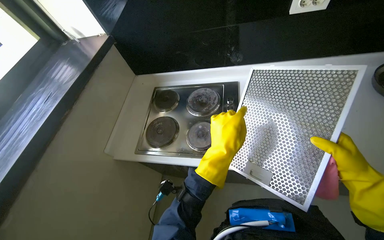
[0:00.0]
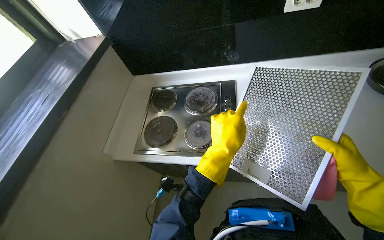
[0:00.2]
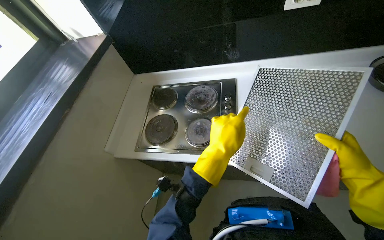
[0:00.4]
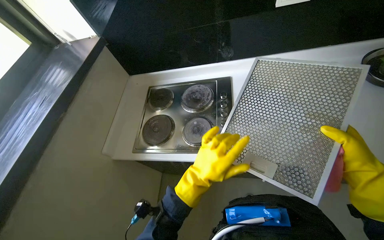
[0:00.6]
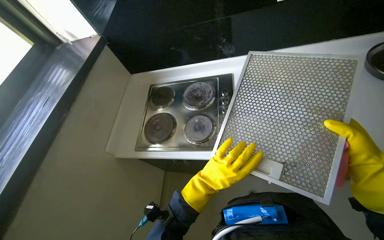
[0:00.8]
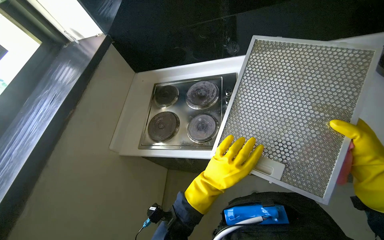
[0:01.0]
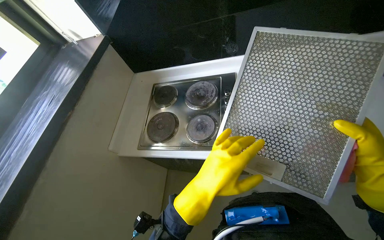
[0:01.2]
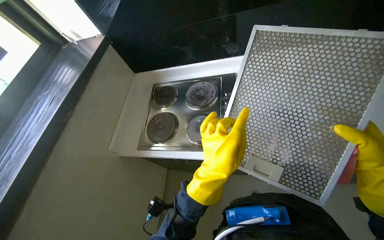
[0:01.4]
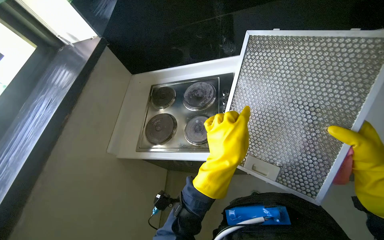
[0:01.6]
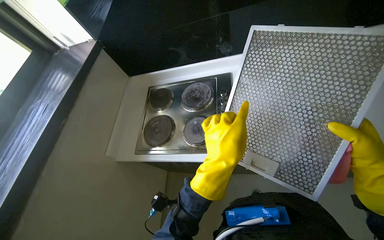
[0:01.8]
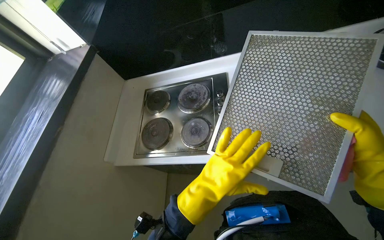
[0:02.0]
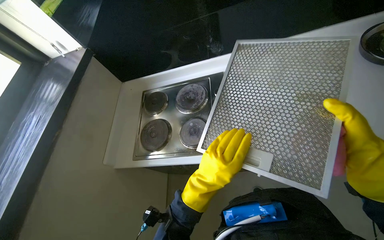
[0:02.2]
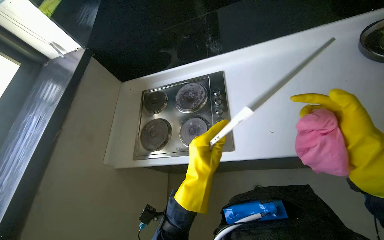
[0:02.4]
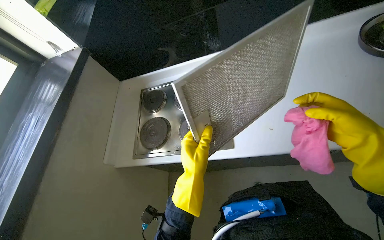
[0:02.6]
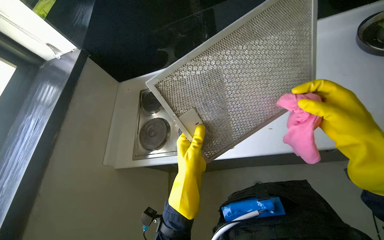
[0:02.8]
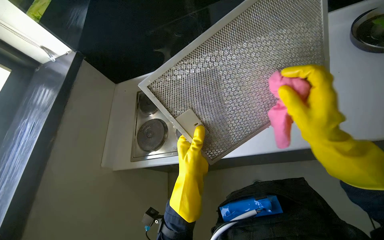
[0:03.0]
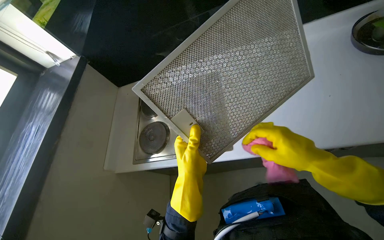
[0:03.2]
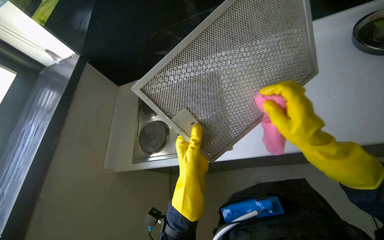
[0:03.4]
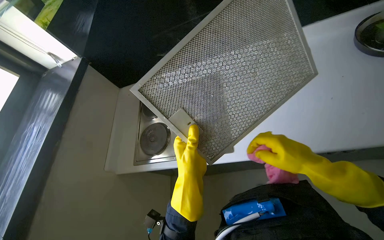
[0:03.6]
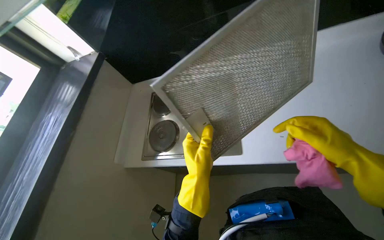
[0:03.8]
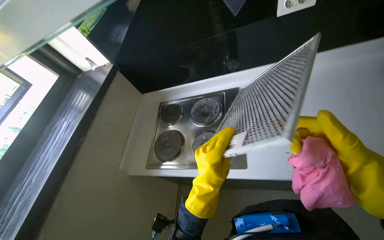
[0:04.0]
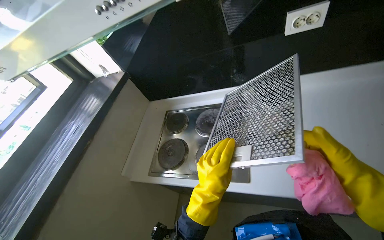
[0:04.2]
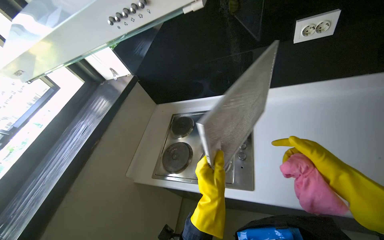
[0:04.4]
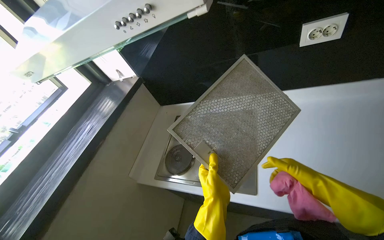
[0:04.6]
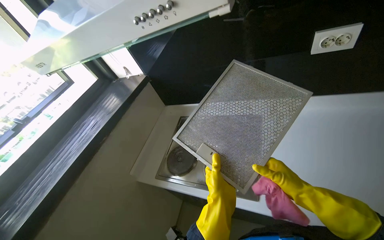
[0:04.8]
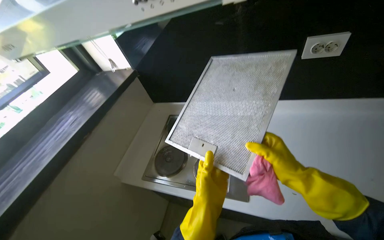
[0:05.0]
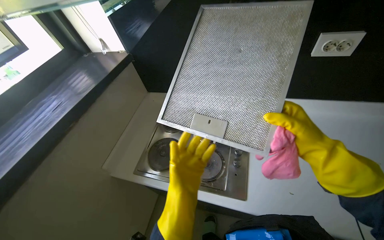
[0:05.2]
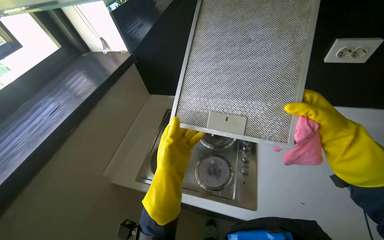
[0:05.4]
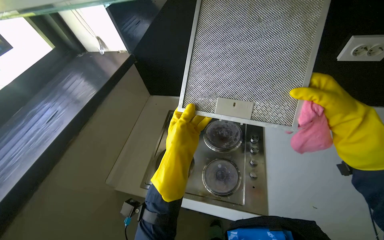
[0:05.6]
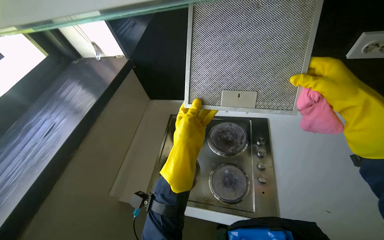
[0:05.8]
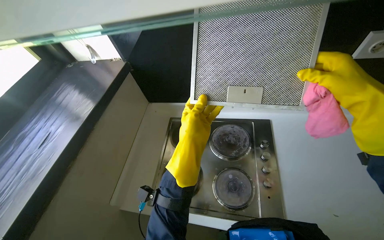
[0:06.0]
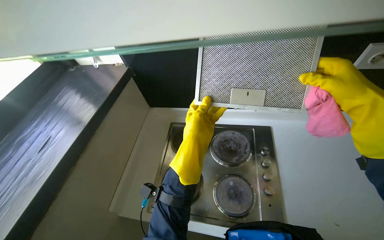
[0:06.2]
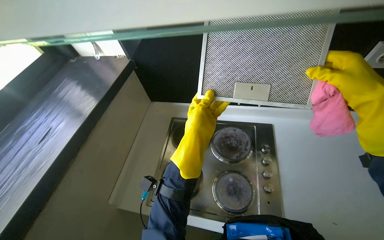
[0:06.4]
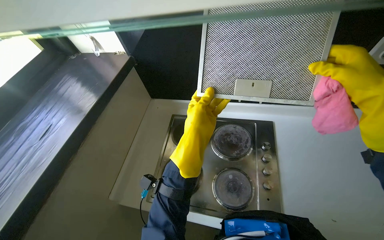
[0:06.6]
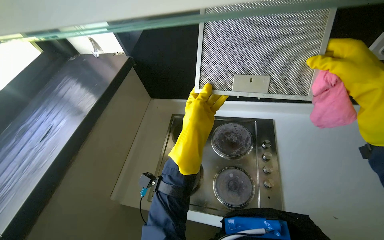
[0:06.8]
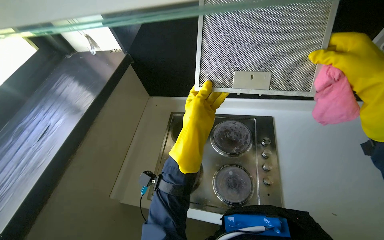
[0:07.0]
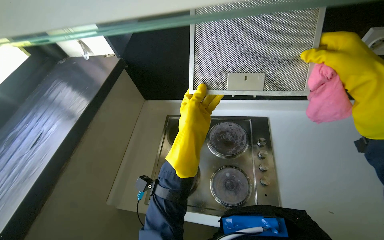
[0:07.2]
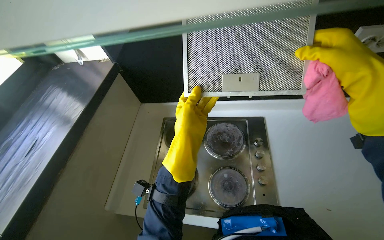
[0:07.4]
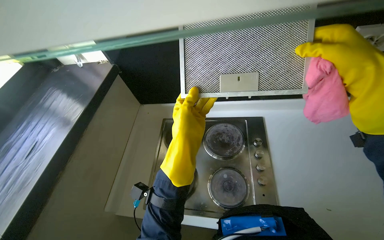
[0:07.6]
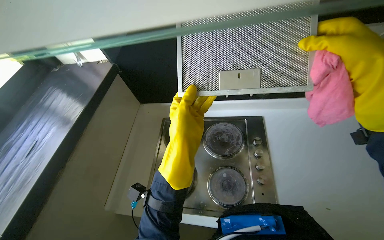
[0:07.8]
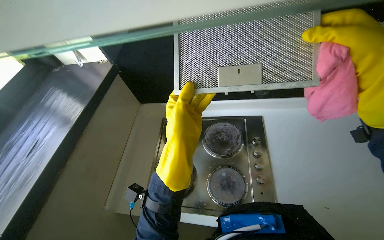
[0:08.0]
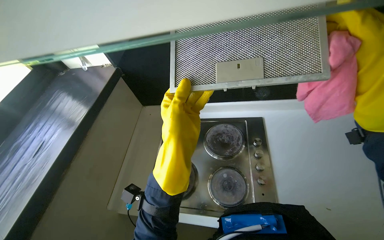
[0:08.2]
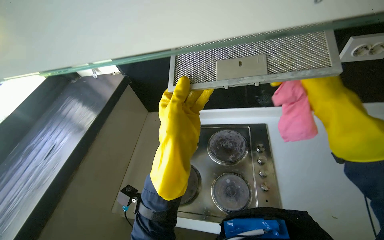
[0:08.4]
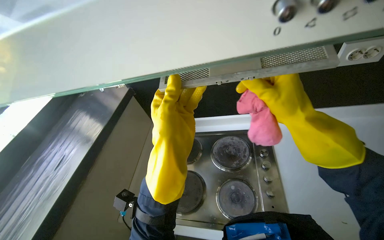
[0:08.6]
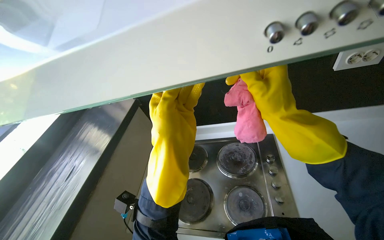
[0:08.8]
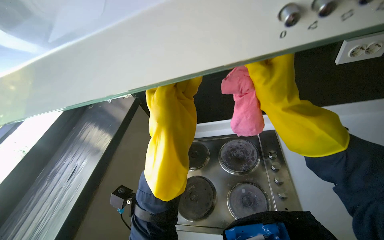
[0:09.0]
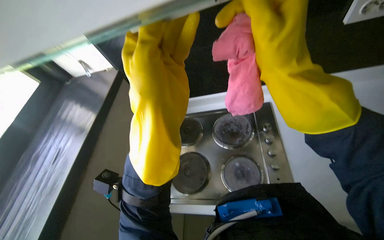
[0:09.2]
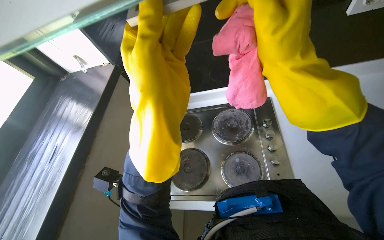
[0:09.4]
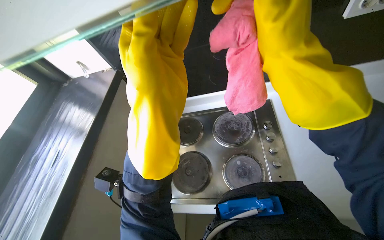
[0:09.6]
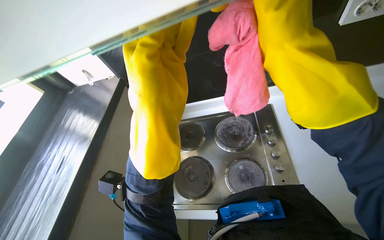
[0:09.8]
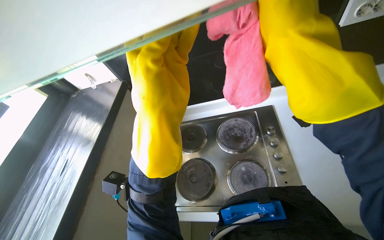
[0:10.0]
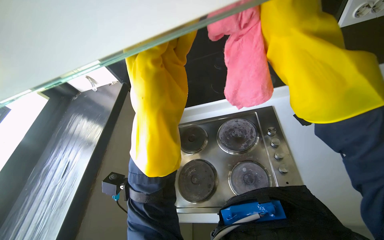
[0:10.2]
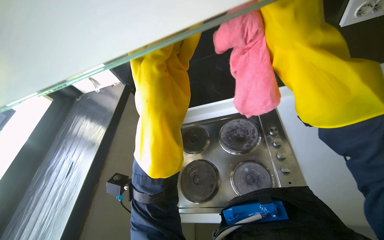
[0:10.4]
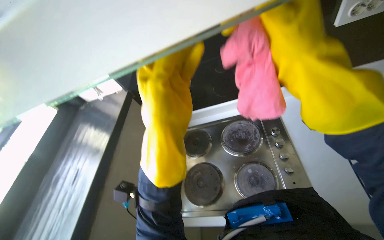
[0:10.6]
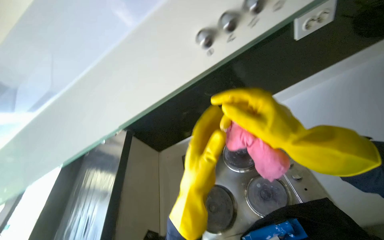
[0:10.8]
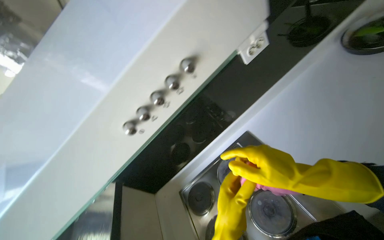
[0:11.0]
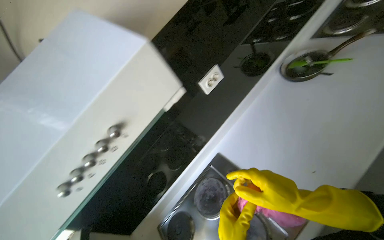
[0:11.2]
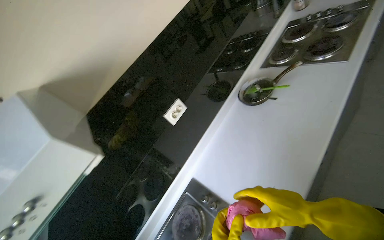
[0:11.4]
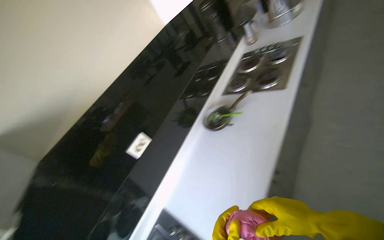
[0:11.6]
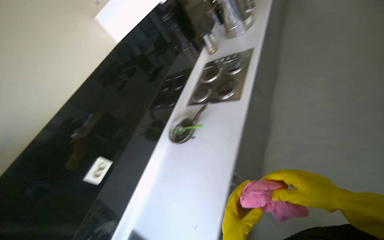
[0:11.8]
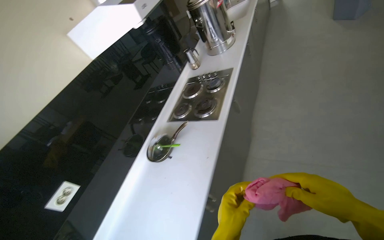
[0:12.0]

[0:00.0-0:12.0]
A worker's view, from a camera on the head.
Job: cleaning kitchen.
The whole recording: Cleaning range hood filters and grates. The worker cleans the metal filters and plastic grates of the range hood with a pink cloth.
0:04.4 to 0:06.0: The left hand travels up the picture and to the left by approximately 15 cm.
0:10.4 to 0:12.0: The wearer moves approximately 70 cm. The wearer looks approximately 60 degrees further to the right. The view tips upward by some 45 degrees.

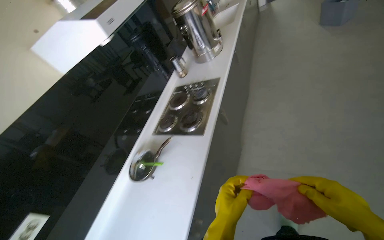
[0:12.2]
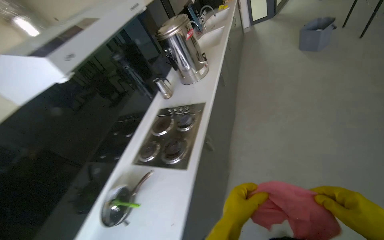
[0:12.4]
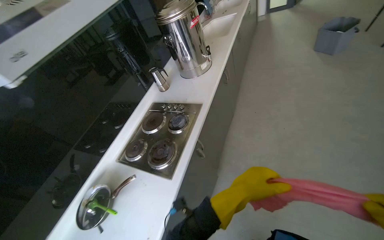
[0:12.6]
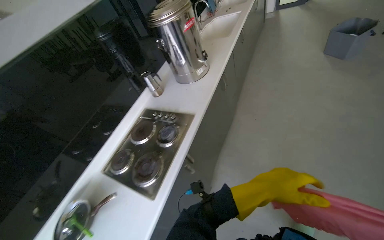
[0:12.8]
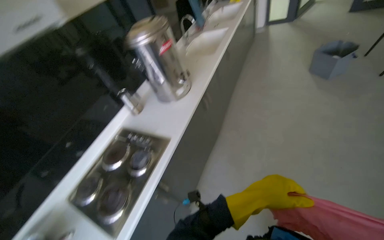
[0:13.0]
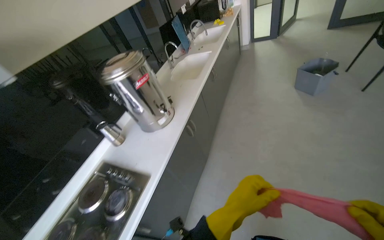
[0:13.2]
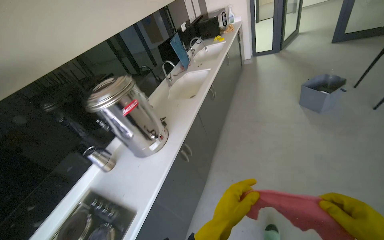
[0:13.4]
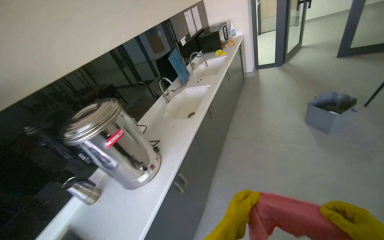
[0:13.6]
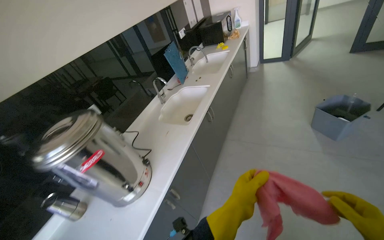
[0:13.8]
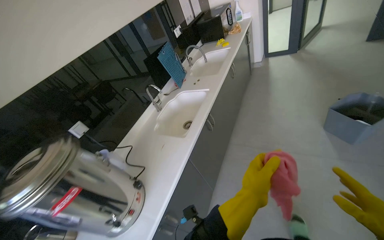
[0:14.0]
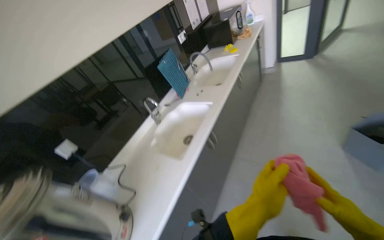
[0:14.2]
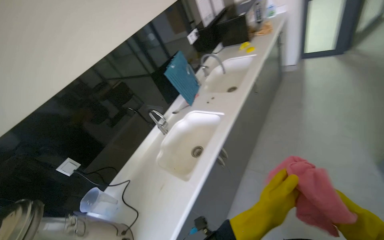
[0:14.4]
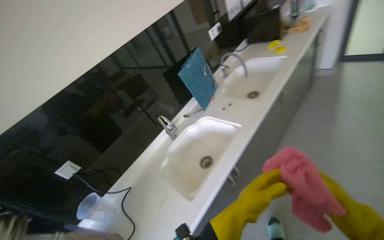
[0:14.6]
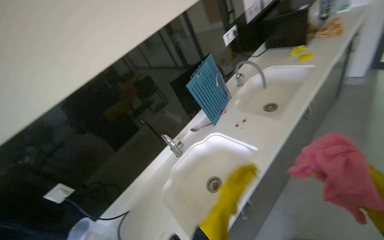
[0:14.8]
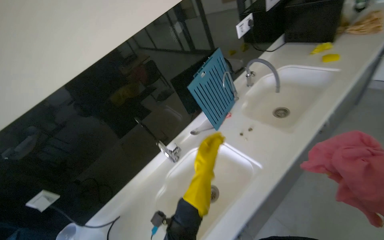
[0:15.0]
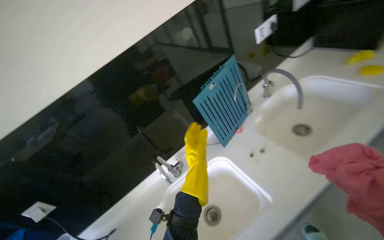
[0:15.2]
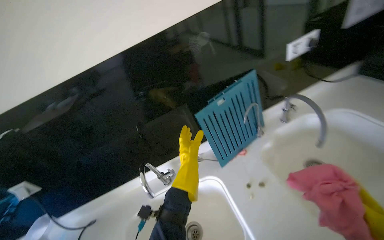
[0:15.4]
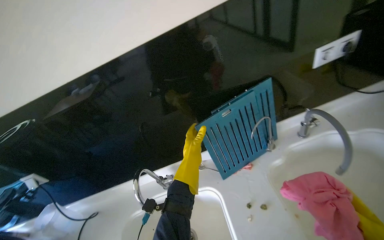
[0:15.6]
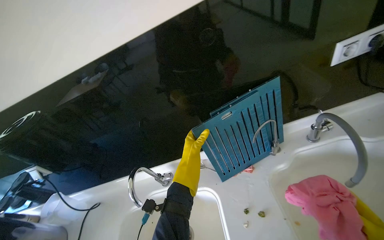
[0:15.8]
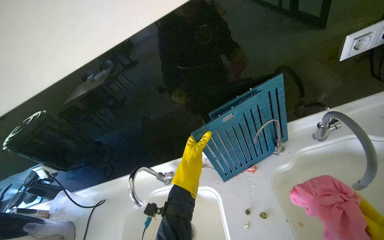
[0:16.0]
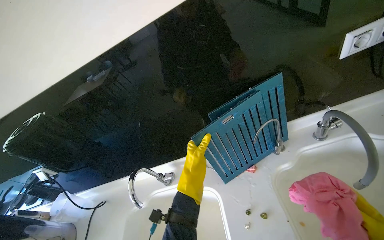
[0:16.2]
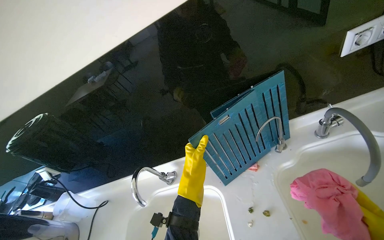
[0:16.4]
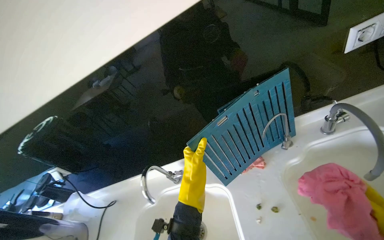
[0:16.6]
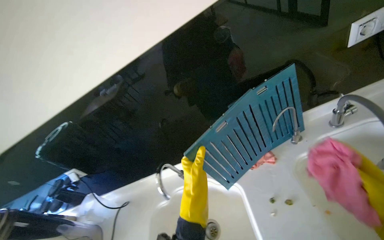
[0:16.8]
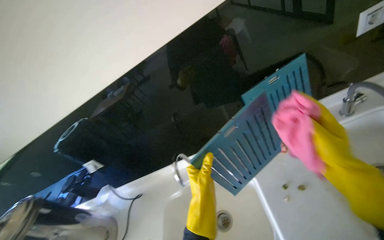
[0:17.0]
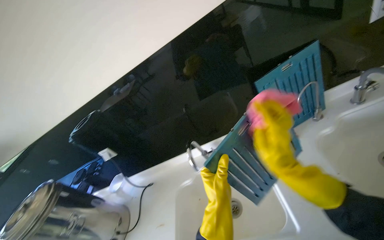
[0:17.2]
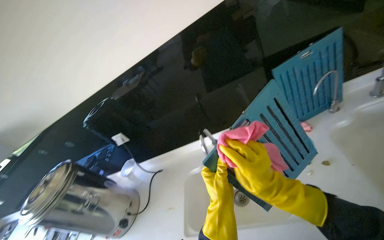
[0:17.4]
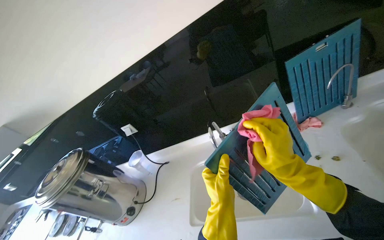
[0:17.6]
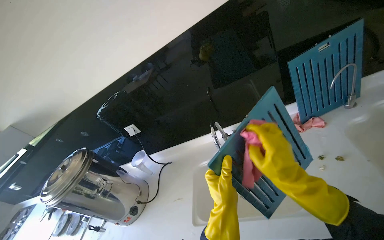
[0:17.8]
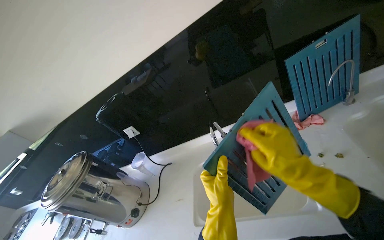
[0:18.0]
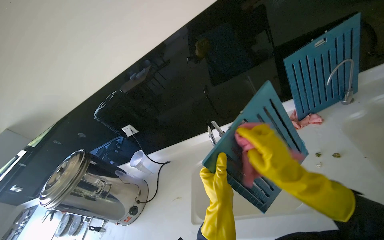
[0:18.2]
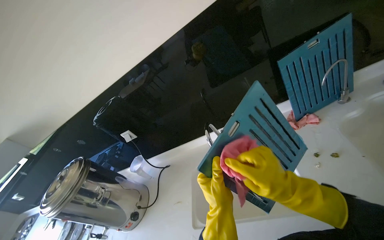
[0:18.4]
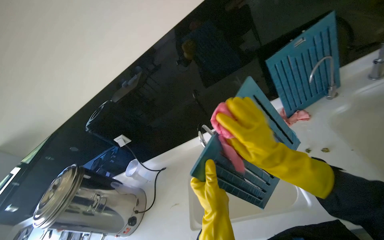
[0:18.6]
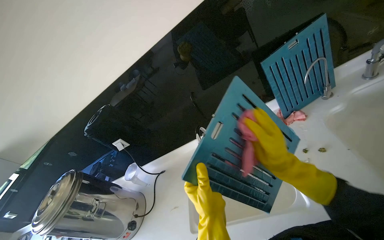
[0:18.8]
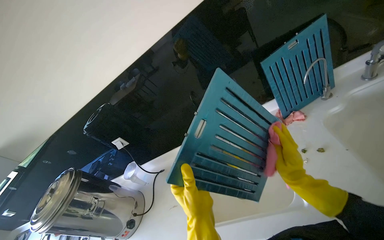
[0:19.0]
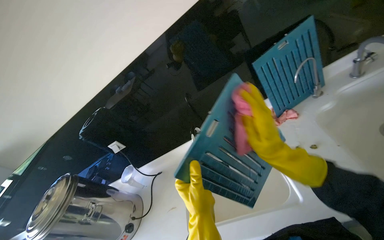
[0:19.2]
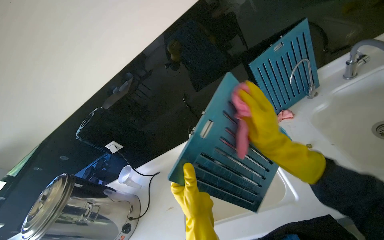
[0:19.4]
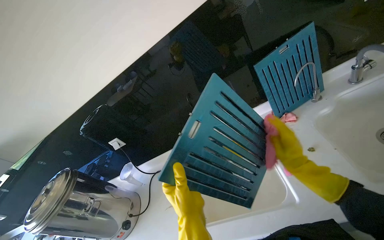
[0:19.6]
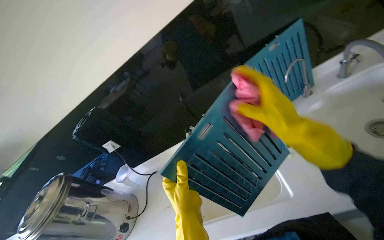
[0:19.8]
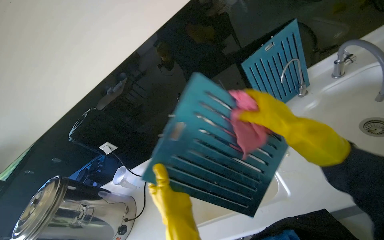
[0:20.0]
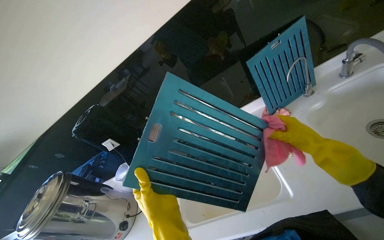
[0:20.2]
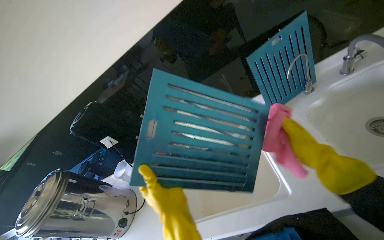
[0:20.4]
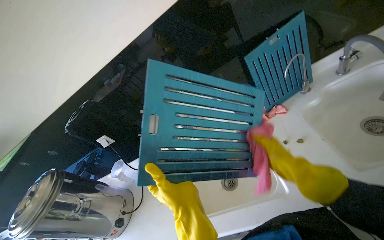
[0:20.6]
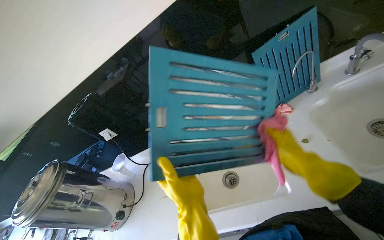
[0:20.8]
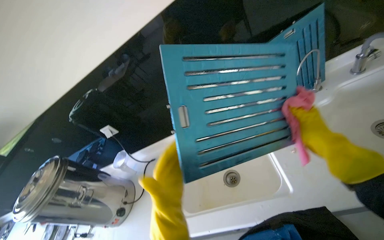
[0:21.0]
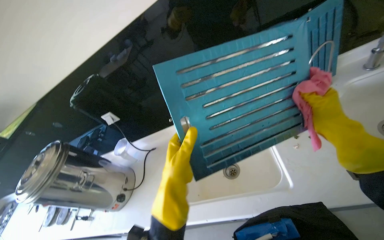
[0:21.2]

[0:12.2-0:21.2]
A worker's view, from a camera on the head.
Job: cleaning kitchen.
The whole recording: Cleaning range hood filters and grates. The worker cleans the metal filters and plastic grates of the range hood with a pink cloth.
0:12.2 to 0:13.8: The wearer moves roughly 1.5 m.
0:13.8 to 0:15.2: The wearer moves about 1 m. The wearer looks some 30 degrees further to the left. The view tips downward by some 15 degrees.
0:15.2 to 0:16.6: The wearer looks approximately 25 degrees further to the left.
0:18.2 to 0:19.8: The right hand swings up and down the picture, about 15 cm each way, with 2 reversals.
0:19.8 to 0:21.2: The right hand moves left and right over some 15 cm, changing direction 2 times.
